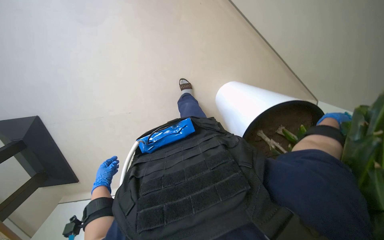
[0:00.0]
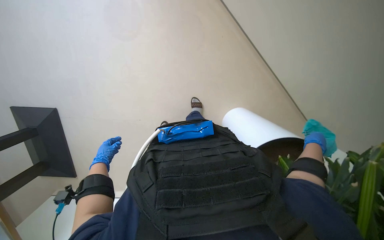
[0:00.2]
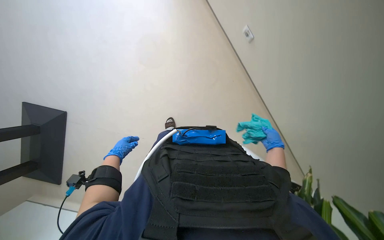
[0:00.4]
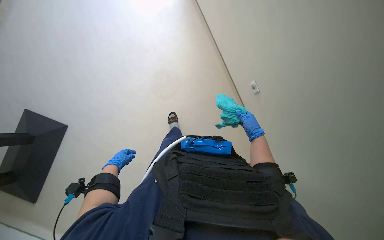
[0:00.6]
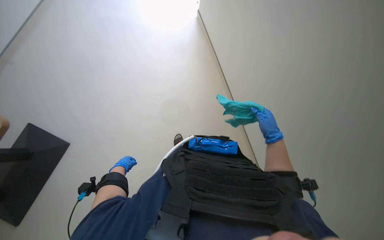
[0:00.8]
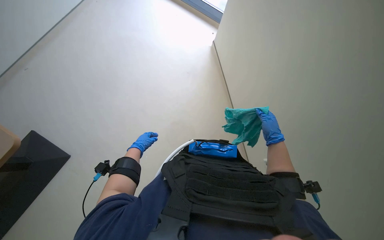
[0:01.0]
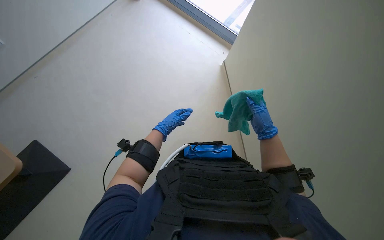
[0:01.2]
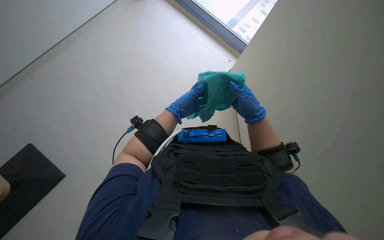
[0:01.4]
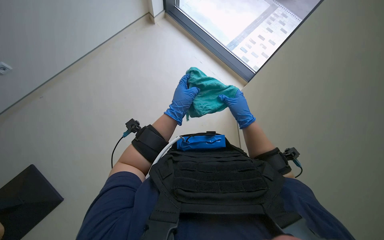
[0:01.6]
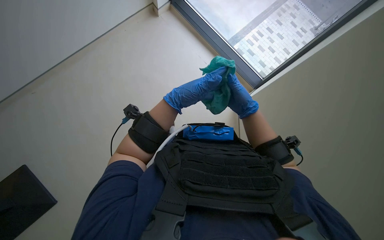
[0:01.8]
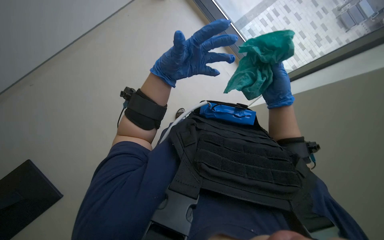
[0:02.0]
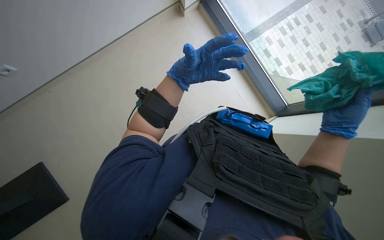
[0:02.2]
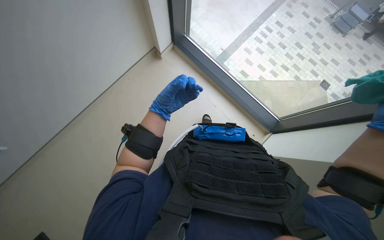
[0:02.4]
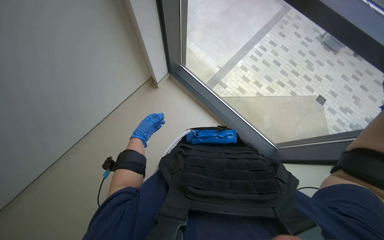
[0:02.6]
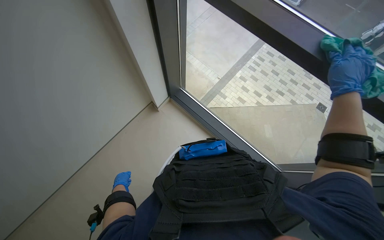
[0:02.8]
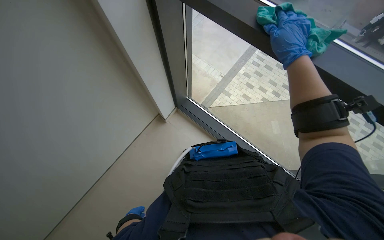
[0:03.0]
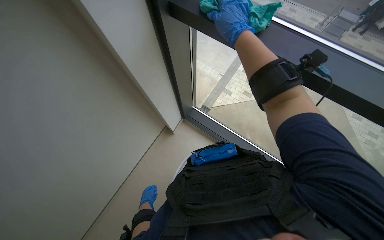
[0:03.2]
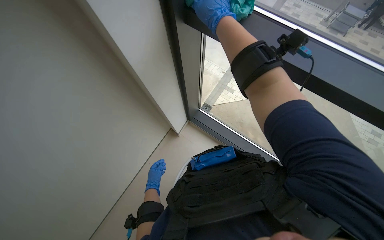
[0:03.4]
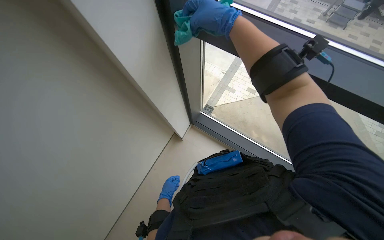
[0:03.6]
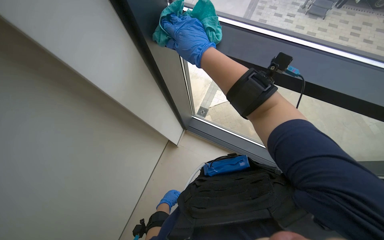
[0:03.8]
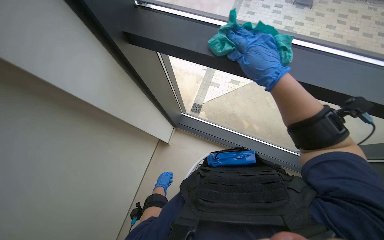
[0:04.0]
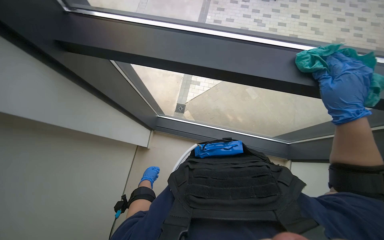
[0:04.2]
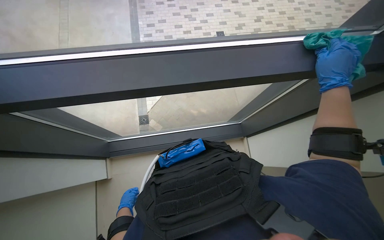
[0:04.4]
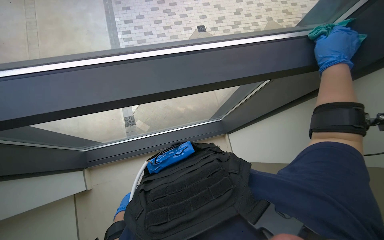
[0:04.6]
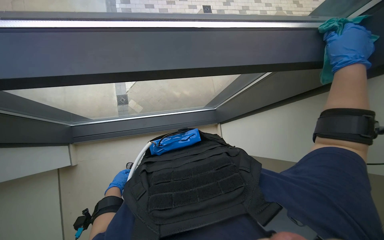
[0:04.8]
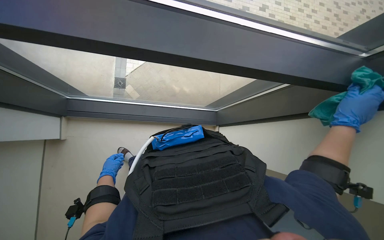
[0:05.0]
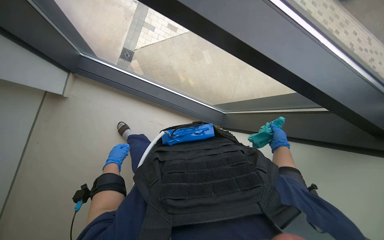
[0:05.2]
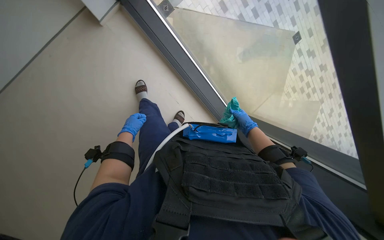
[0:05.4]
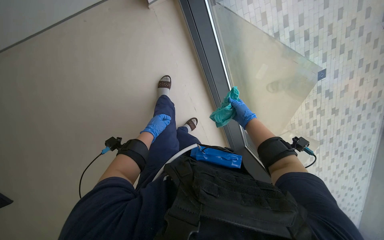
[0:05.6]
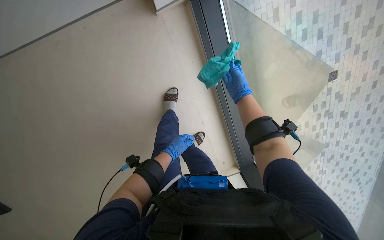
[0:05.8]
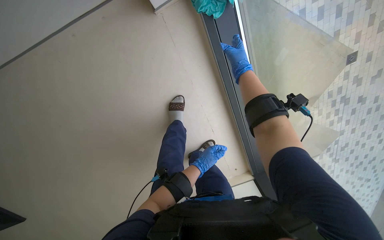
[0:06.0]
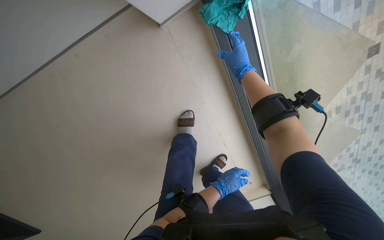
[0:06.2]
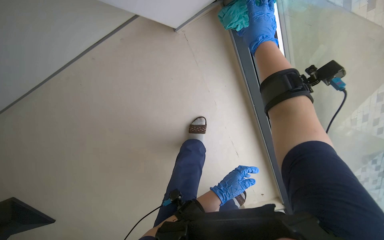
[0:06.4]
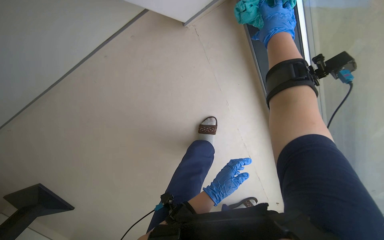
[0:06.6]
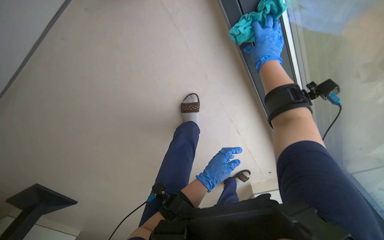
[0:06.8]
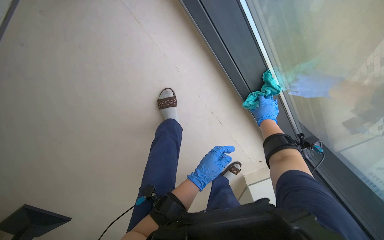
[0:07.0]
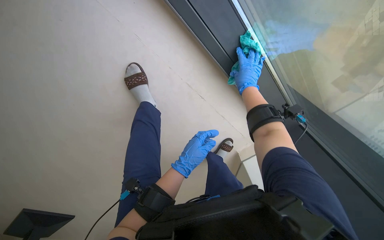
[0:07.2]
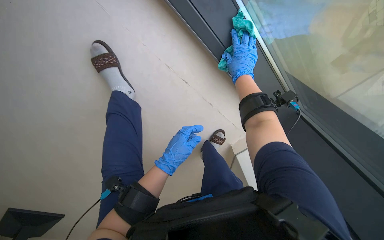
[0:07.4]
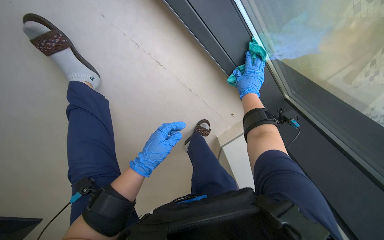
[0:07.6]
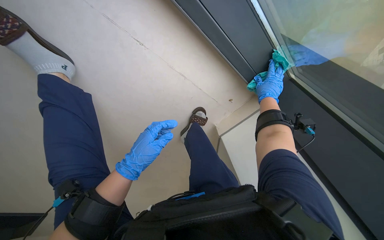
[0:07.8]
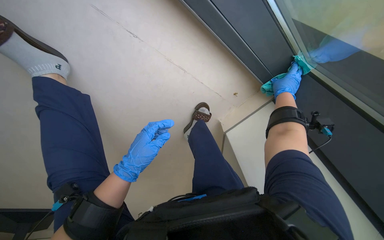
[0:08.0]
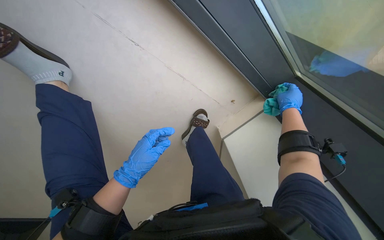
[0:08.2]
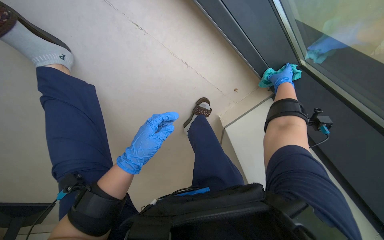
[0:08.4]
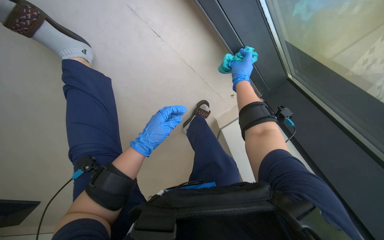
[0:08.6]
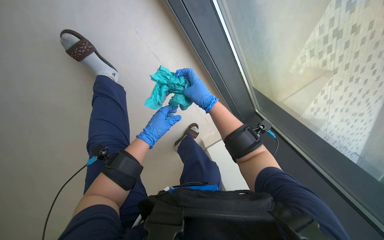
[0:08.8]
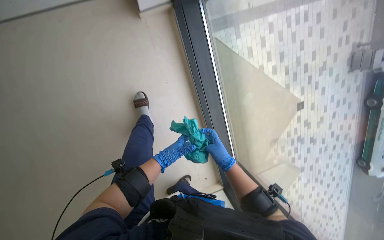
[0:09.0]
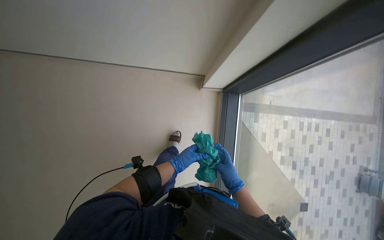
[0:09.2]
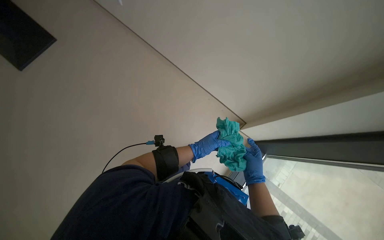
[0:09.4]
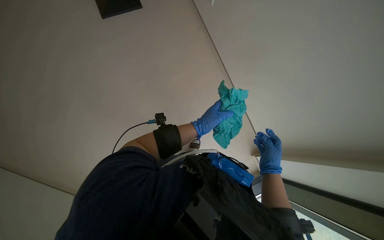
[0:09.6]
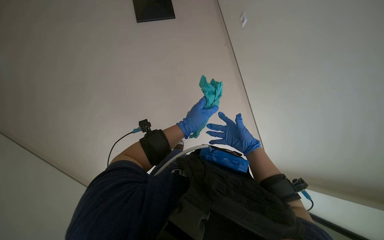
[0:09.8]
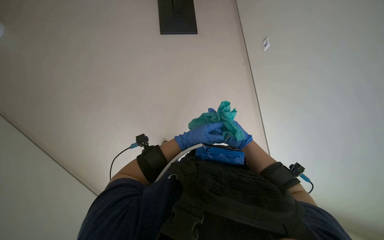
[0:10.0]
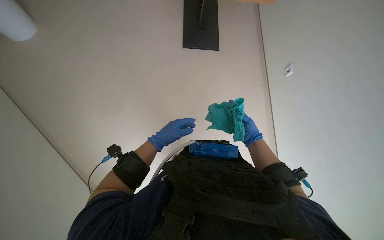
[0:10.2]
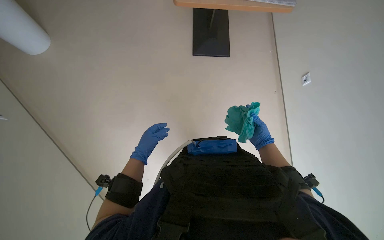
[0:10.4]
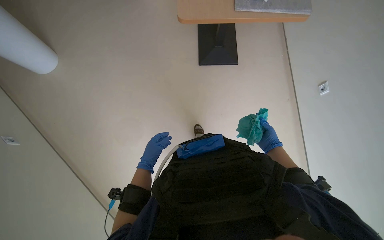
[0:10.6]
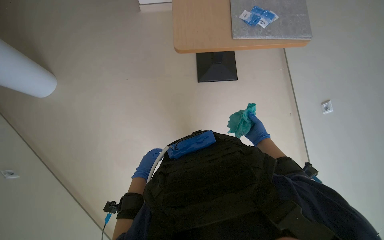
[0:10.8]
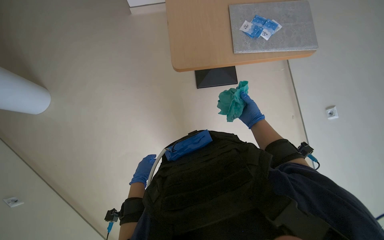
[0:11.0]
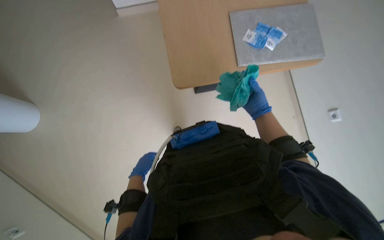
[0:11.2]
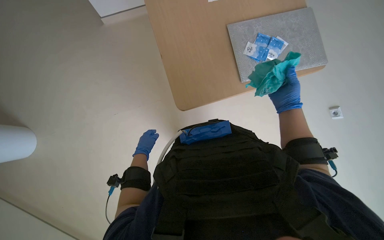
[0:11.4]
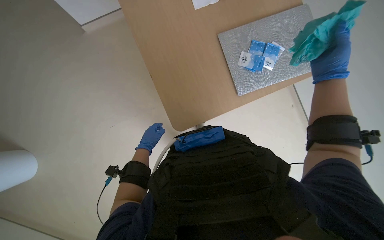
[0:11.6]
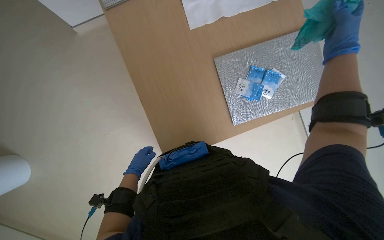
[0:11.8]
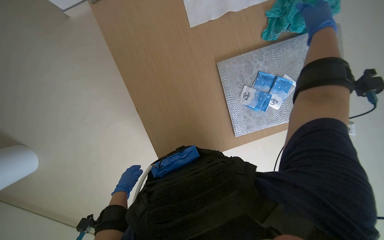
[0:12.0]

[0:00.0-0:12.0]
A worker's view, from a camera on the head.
Job: wiping surfaces.
The whole recording: Wiping furniture and surfaces. The worker wipes various surfaces including plants, chairs, tables, cabinets, and a wall with a cloth.
0:00.0 to 0:01.6: The view tips upward by roughly 30 degrees.
0:01.6 to 0:03.0: The left hand is displaced down the picture and to the left by approximately 50 cm.
0:03.0 to 0:04.4: The head travels roughly 70 cm.
0:06.0 to 0:07.6: The wearer's head swings some 15 degrees to the left. The left hand travels up the picture and to the left by roughly 20 cm.
0:07.6 to 0:09.0: The left hand heads farther from the camera, covering about 10 cm; the right hand swings left and right, roughly 30 cm each way, with 2 reversals.
0:10.4 to 0:12.0: The head travels some 60 cm. The view tilts roughly 10 degrees downward.

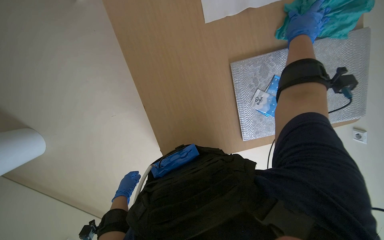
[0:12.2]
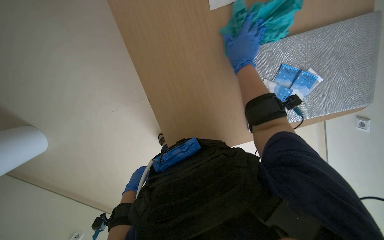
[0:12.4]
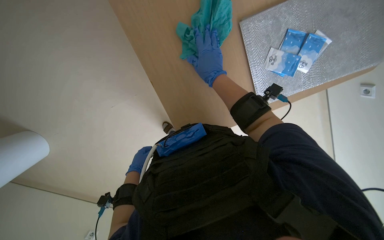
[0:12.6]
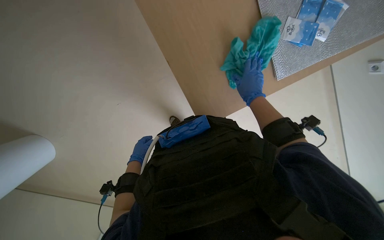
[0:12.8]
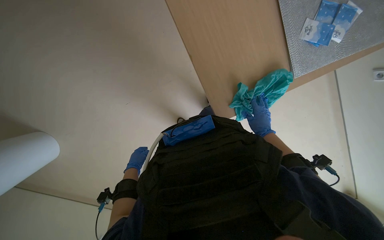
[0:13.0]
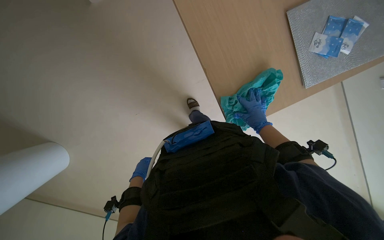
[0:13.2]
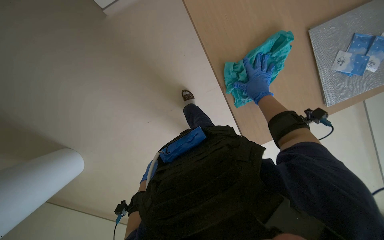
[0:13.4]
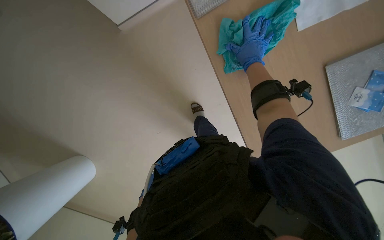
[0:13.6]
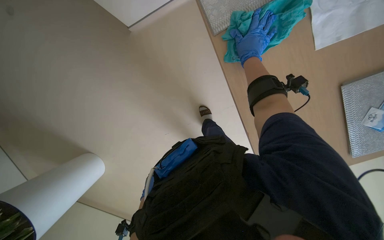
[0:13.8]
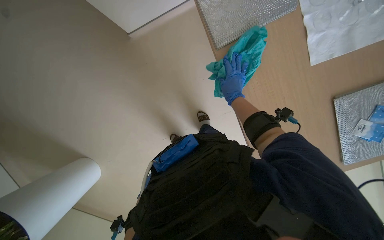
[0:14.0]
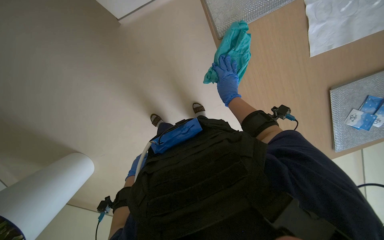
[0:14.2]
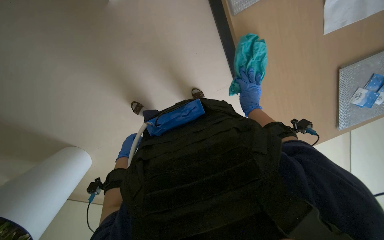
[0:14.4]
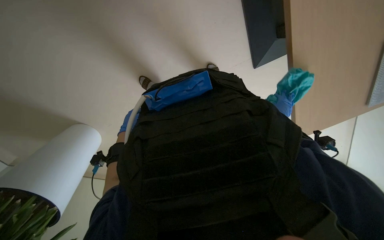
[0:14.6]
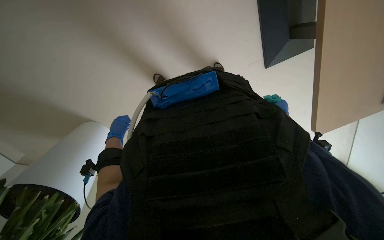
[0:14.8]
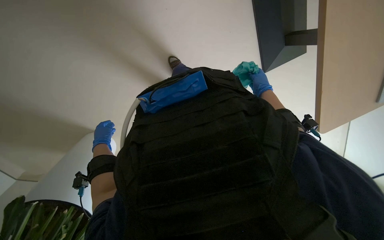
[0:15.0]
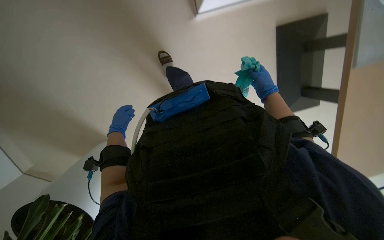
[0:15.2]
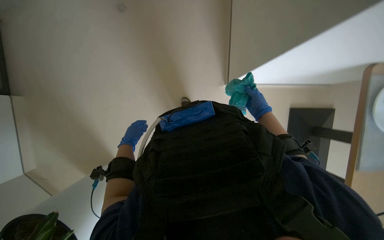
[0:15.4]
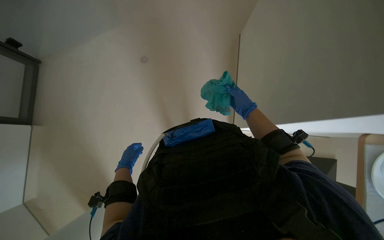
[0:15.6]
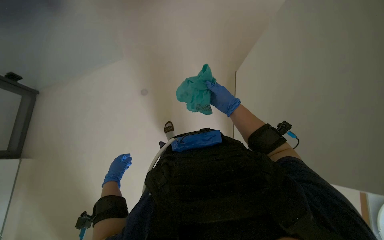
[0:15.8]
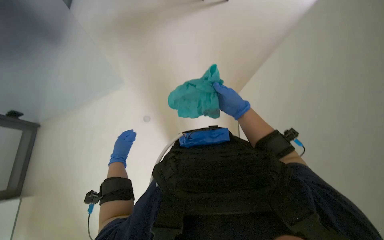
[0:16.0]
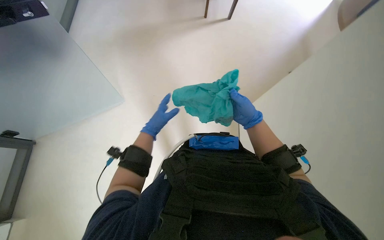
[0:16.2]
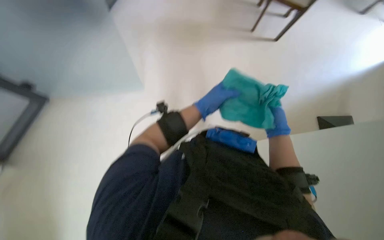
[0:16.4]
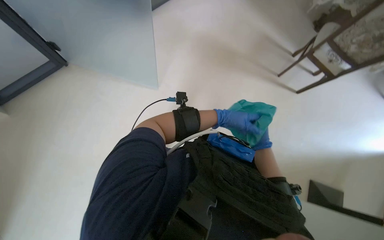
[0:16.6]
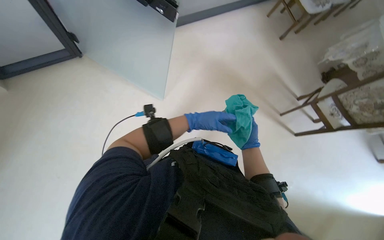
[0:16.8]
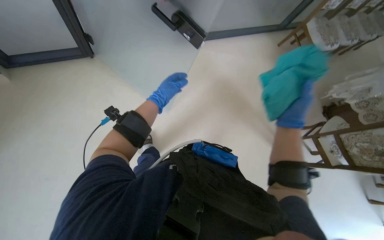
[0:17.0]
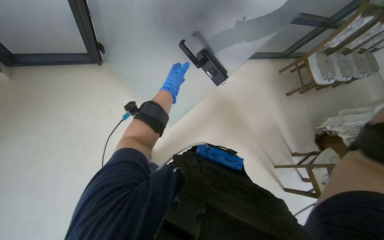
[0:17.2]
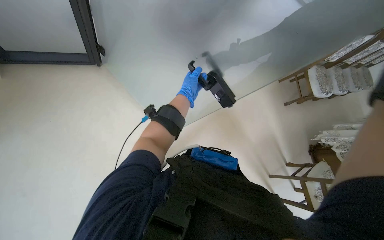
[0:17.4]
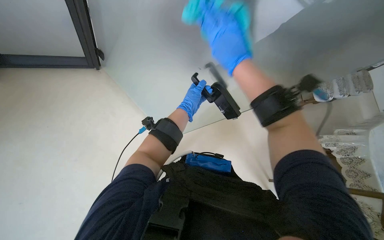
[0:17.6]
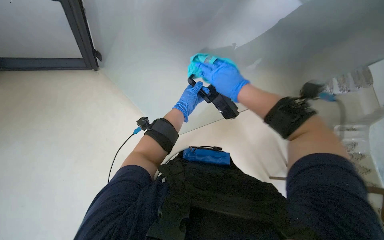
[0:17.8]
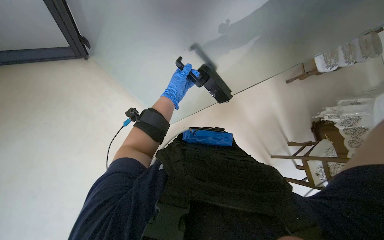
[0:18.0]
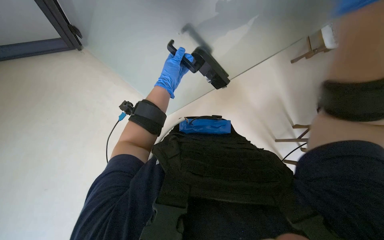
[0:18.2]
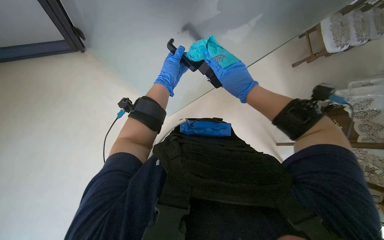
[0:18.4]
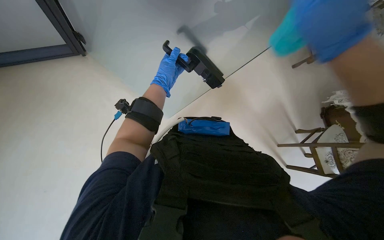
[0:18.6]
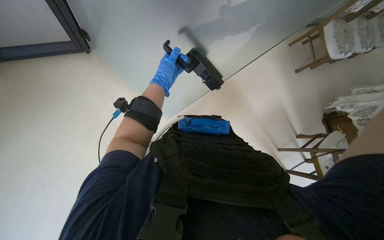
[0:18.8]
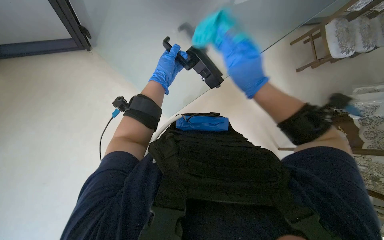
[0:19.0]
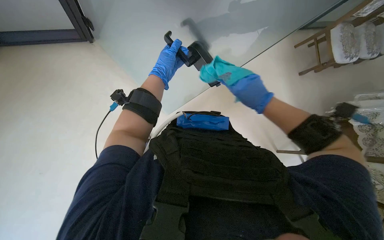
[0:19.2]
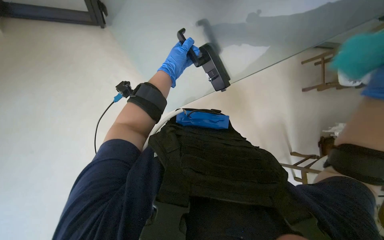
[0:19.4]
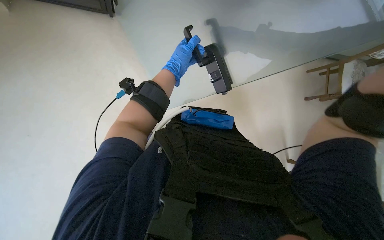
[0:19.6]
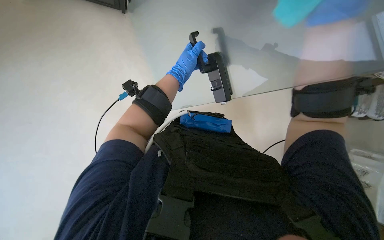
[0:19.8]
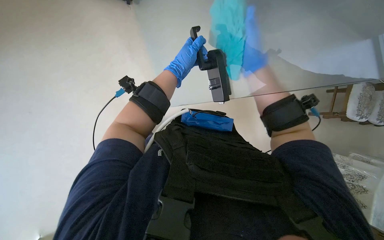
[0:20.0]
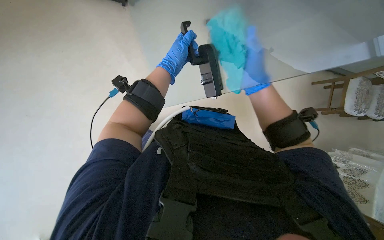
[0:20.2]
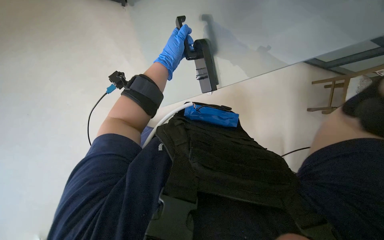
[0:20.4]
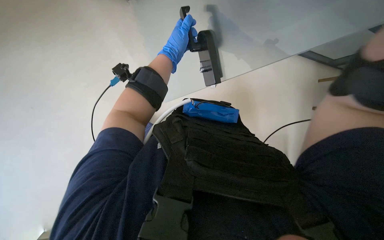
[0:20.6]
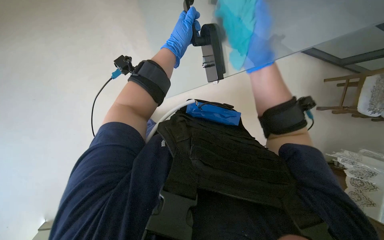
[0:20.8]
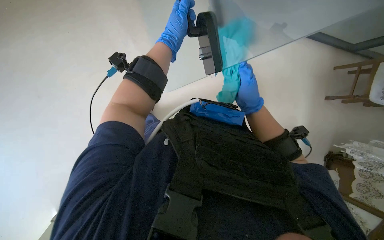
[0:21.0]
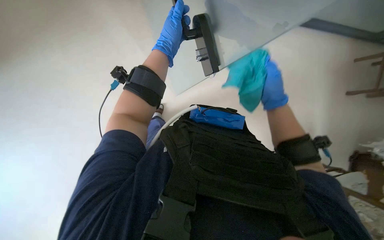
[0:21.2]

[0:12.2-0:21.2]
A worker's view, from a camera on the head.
Job: wiping surfaces.
The whole recording: Wiping furniture and surfaces. The worker wipes various surfaces including plants, chairs, tables, cabinets, and a wall with a cloth.
0:13.8 to 0:15.2: The right hand heads down the picture and farther from the camera, covering some 15 cm. Meanwhile the left hand goes about 25 cm up the picture and nearer to the camera.
0:15.2 to 0:16.6: The camera pitches upward, by about 20 degrees. The scene turns approximately 40 degrees clockwise in the picture.
